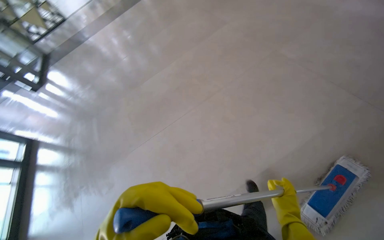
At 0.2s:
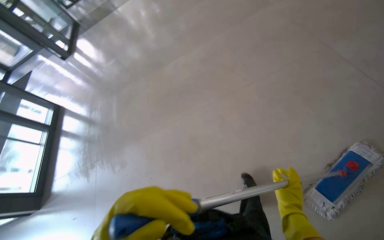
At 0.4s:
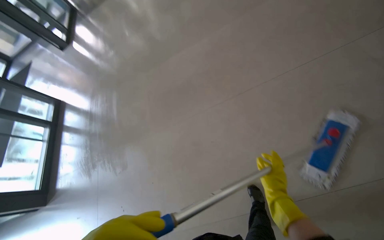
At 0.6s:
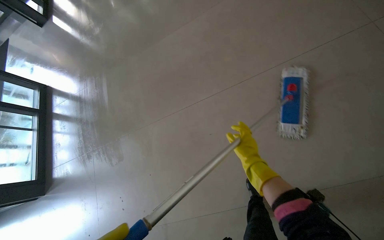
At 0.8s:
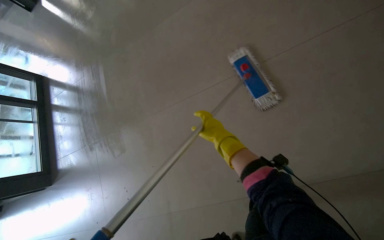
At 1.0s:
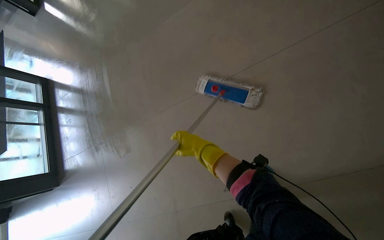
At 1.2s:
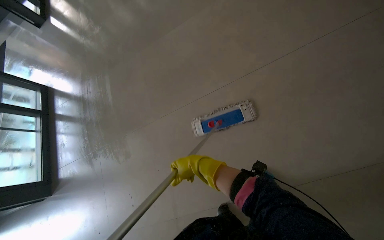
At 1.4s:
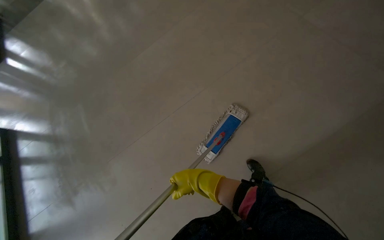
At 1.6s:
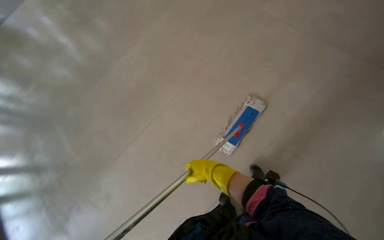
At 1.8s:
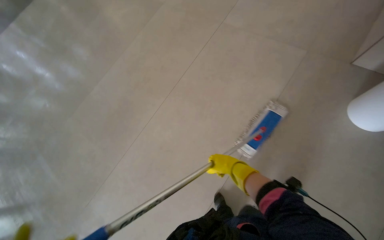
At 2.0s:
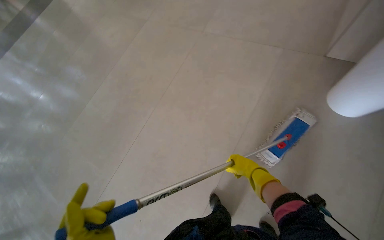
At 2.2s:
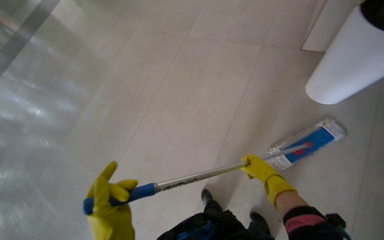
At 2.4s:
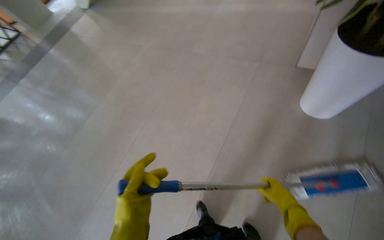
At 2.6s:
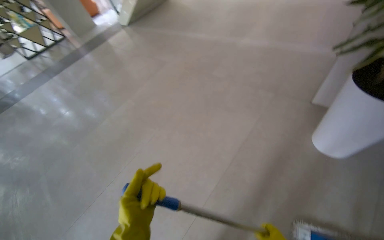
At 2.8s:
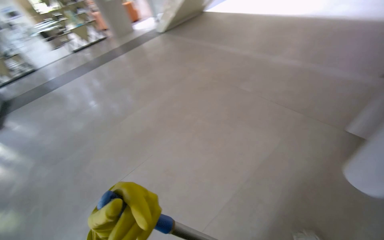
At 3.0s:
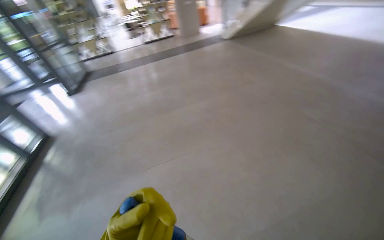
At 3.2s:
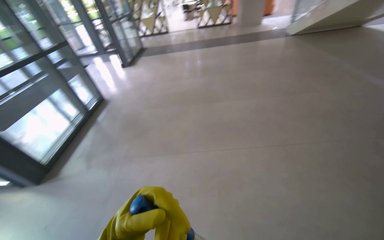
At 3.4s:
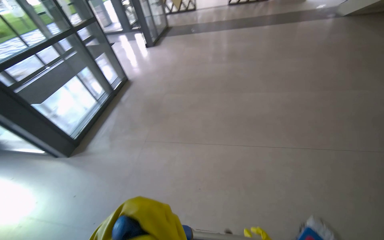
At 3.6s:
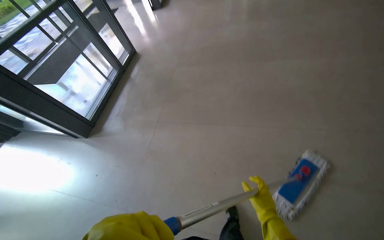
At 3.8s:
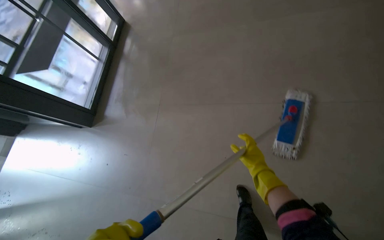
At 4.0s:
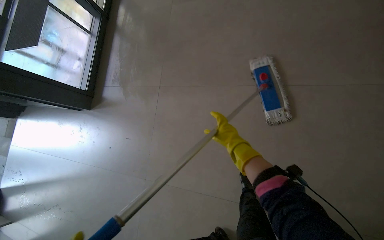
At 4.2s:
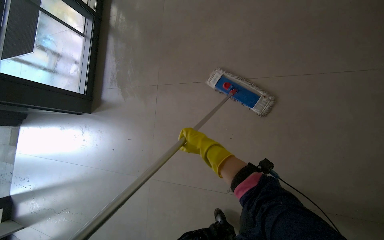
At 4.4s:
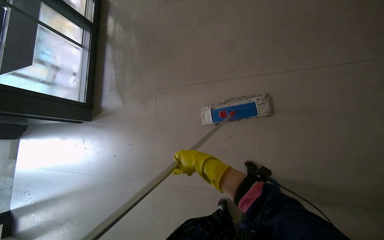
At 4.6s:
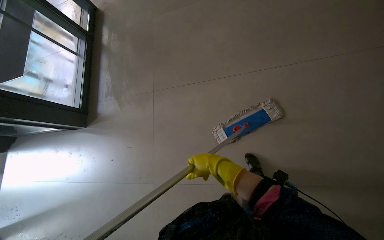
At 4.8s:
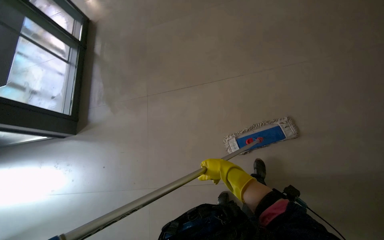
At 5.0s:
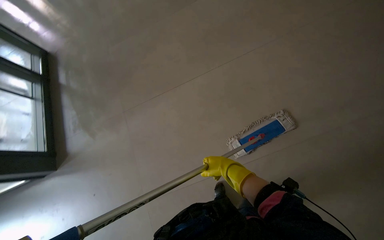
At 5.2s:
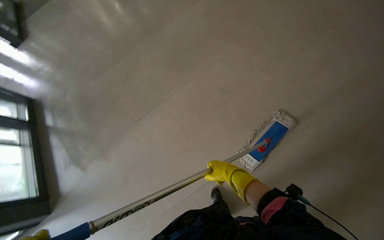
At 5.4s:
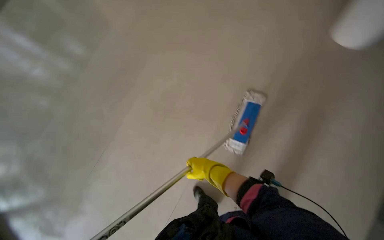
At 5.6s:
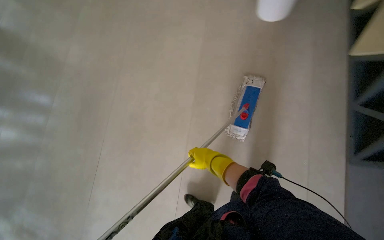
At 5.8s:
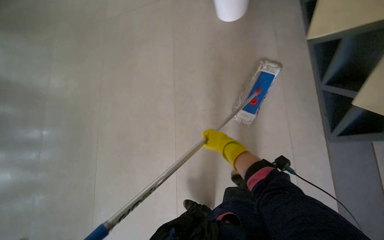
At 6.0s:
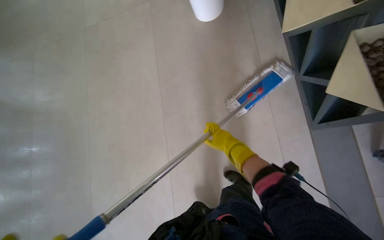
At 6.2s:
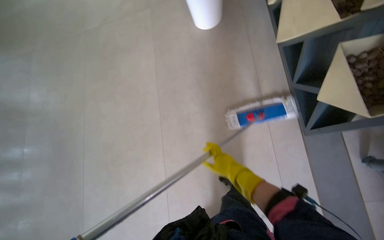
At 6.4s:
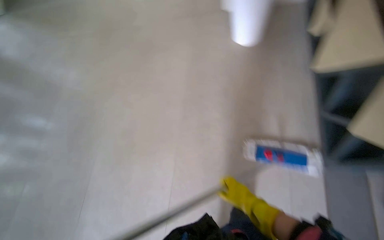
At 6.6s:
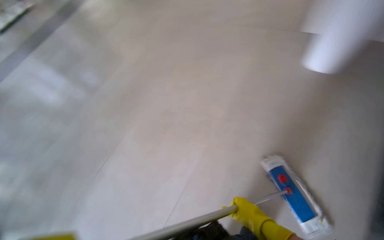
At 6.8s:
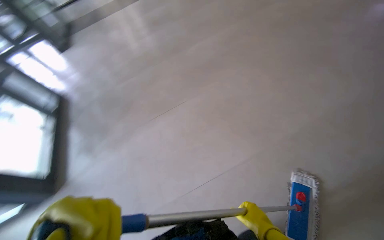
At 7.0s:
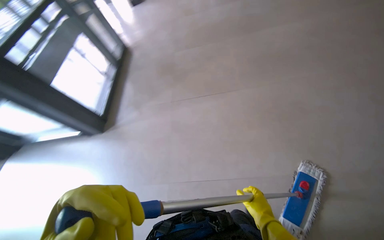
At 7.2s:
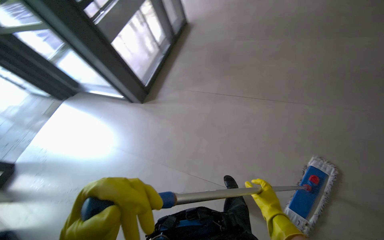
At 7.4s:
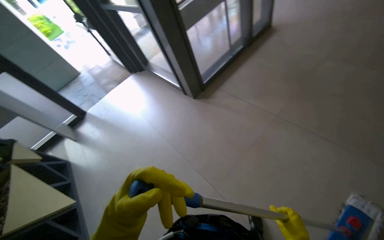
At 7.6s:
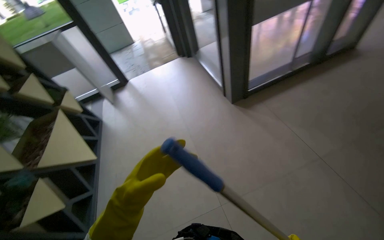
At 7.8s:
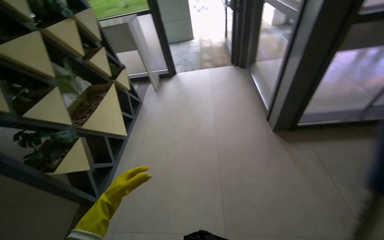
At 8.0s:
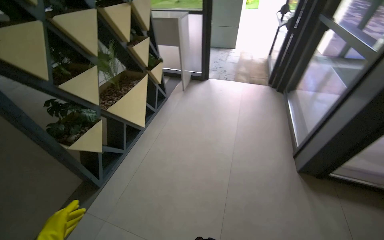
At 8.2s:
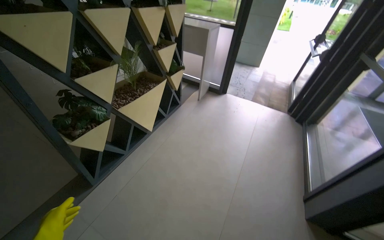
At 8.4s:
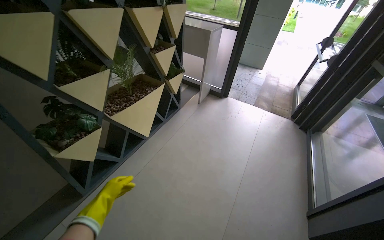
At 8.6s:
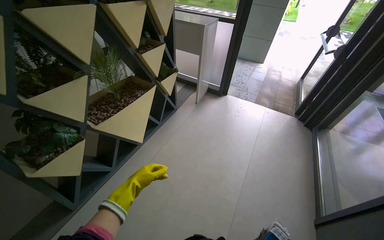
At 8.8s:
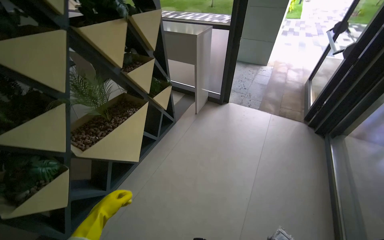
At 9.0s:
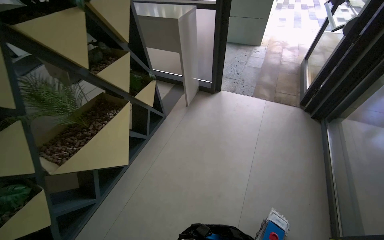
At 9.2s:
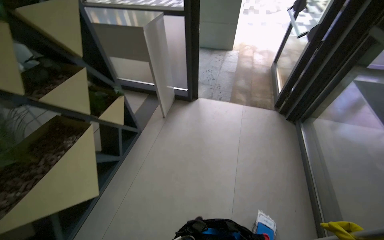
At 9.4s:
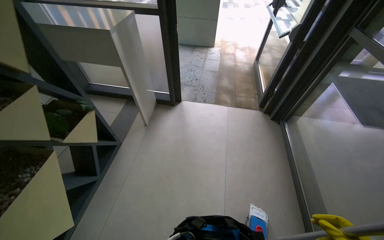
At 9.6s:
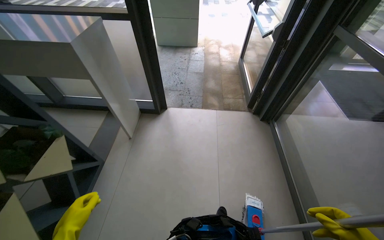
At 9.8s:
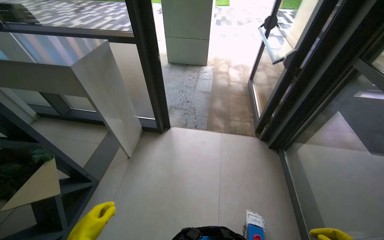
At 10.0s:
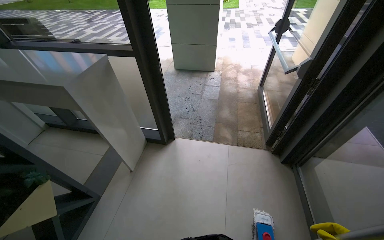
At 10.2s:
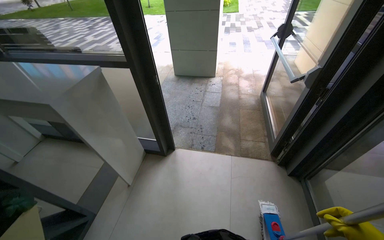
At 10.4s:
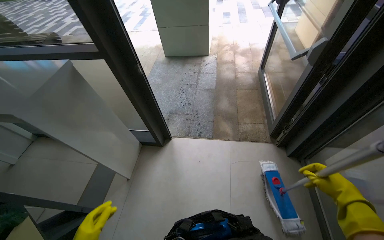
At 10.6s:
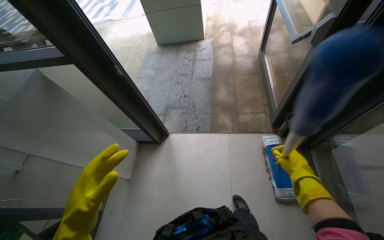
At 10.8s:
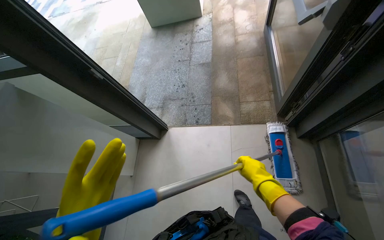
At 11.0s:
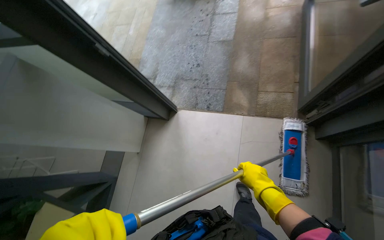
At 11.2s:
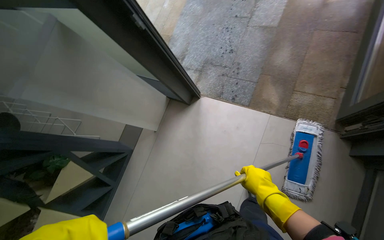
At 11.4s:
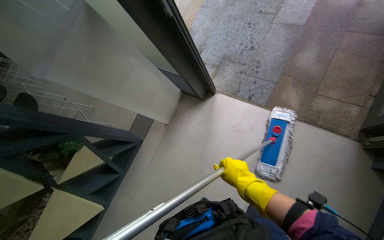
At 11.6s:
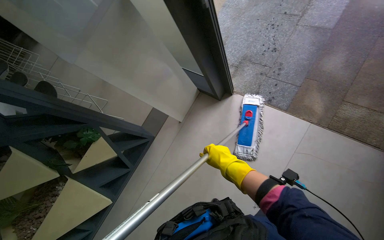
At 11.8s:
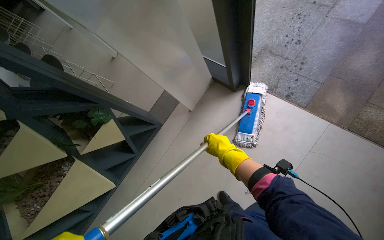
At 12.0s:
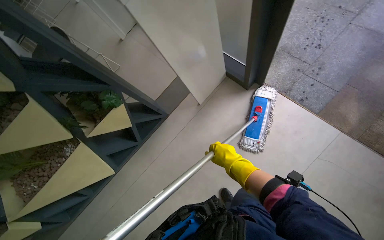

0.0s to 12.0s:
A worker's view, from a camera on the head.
Job: mopping floor.
The whole recording: Mopping entrance floor. The worker mops the floor in the building's entrance area, both inside and outside the doors.
3.0s to 4.4s: The head travels some 70 cm. The view pans to the left by approximately 25 degrees. The view tilts about 40 degrees downward.
4.4s to 6.0s: The scene rotates counterclockwise by approximately 35 degrees. The right hand goes roughly 30 cm farther from the camera and to the right.
6.0s to 7.6s: The wearer's head swings about 90 degrees to the left. The wearer looks roughly 15 degrees further downward.
7.6s to 9.0s: The head travels some 1 m. The wearer looks roughly 45 degrees further to the left.
9.0s to 10.4s: The wearer moves approximately 1 m.
10.4s to 12.0s: The wearer's head swings some 35 degrees to the left. The camera pitches downward, by roughly 35 degrees.

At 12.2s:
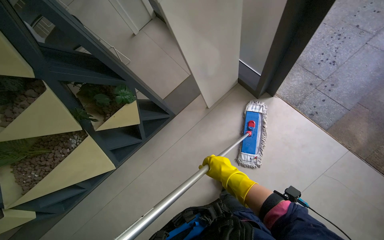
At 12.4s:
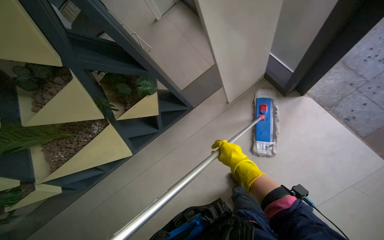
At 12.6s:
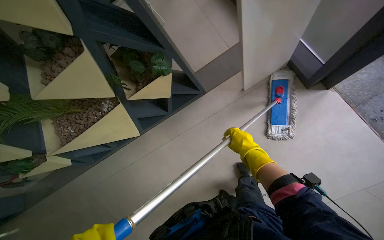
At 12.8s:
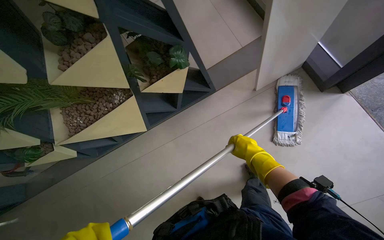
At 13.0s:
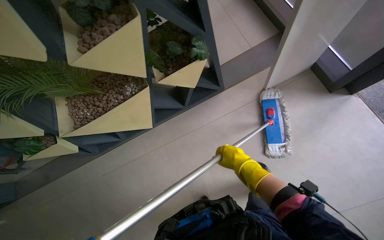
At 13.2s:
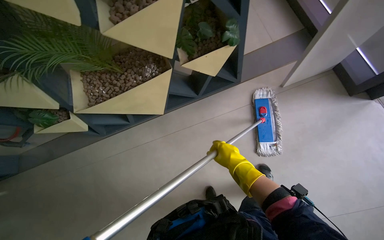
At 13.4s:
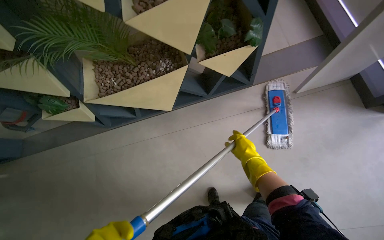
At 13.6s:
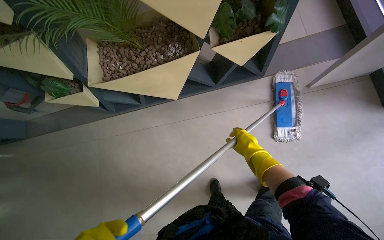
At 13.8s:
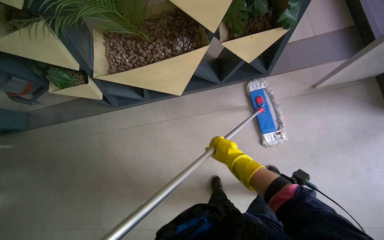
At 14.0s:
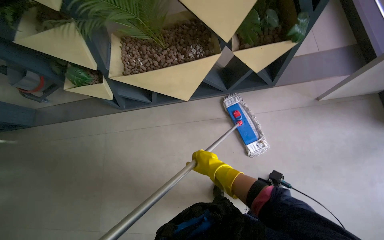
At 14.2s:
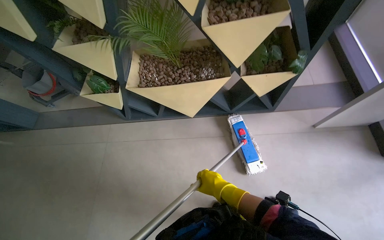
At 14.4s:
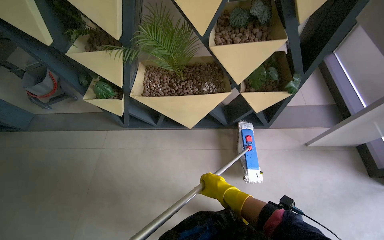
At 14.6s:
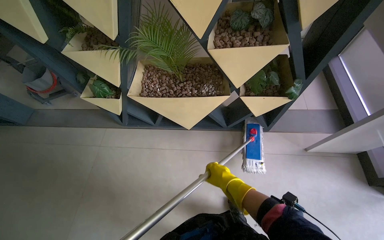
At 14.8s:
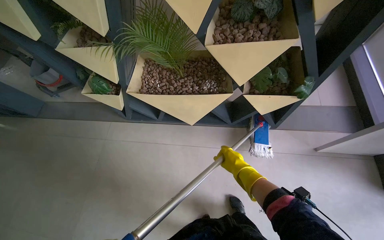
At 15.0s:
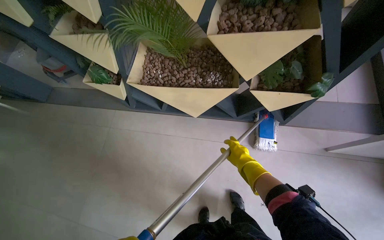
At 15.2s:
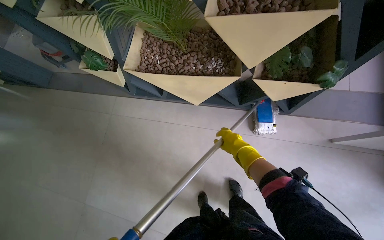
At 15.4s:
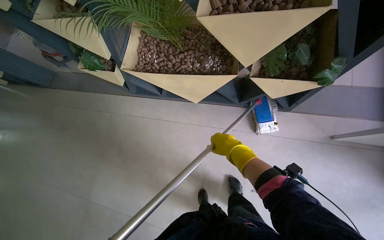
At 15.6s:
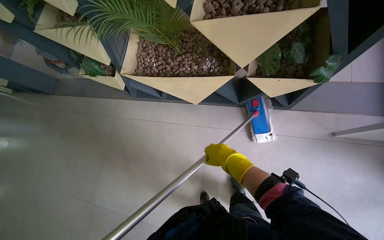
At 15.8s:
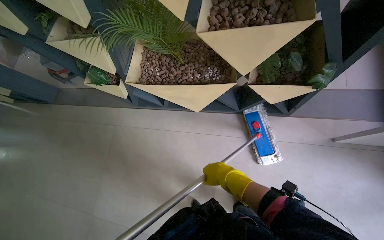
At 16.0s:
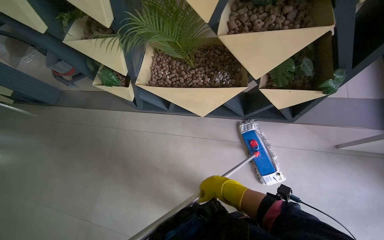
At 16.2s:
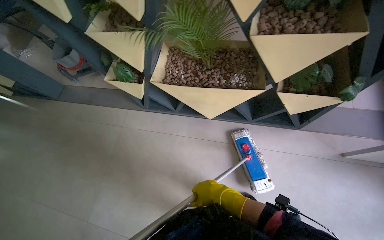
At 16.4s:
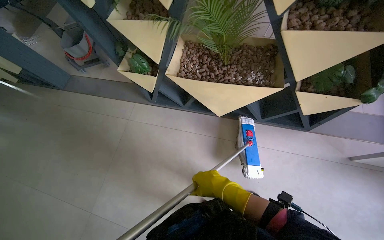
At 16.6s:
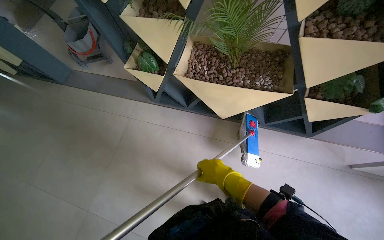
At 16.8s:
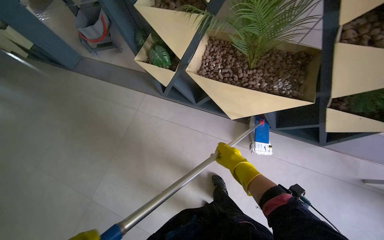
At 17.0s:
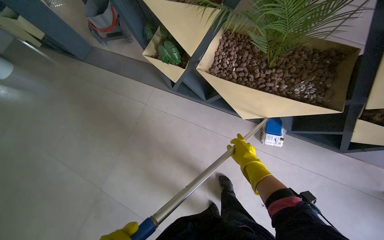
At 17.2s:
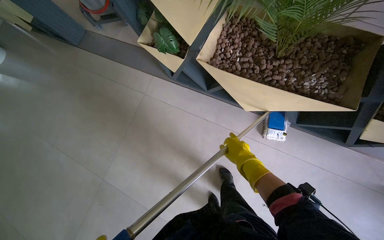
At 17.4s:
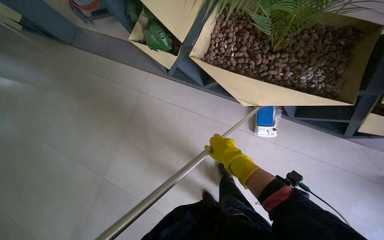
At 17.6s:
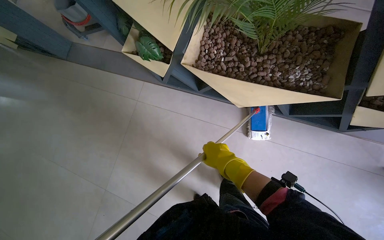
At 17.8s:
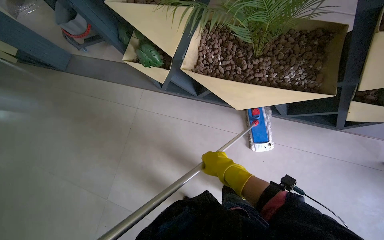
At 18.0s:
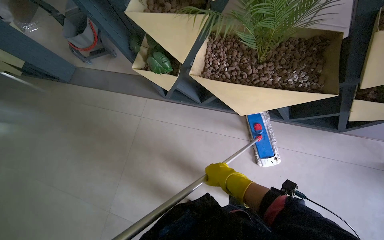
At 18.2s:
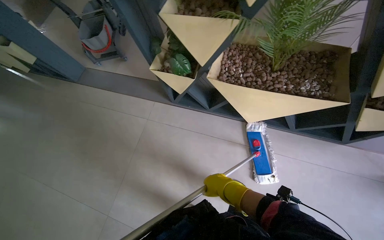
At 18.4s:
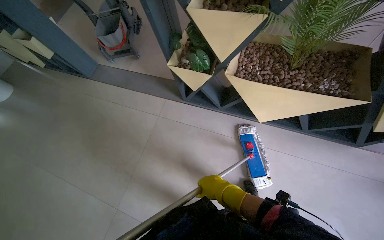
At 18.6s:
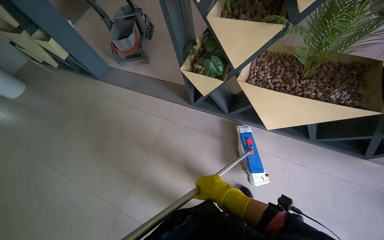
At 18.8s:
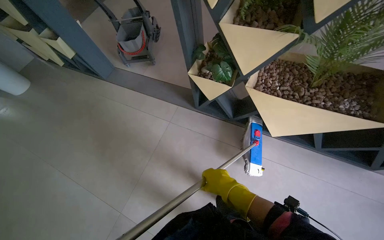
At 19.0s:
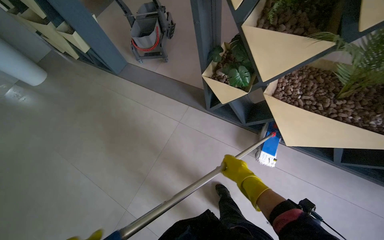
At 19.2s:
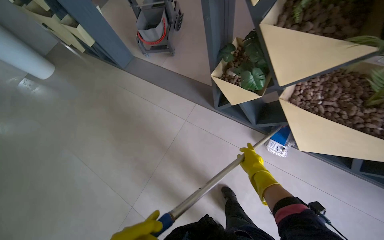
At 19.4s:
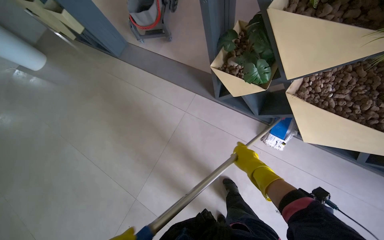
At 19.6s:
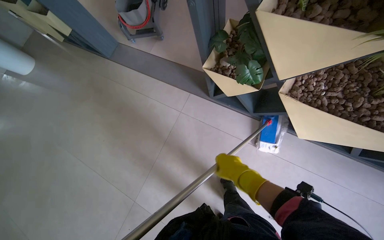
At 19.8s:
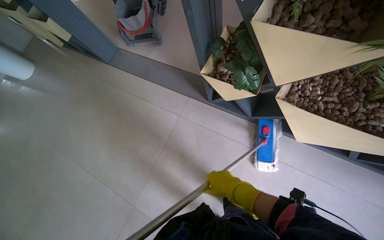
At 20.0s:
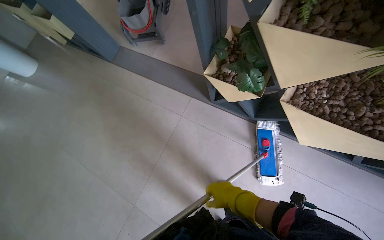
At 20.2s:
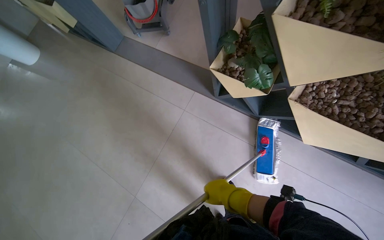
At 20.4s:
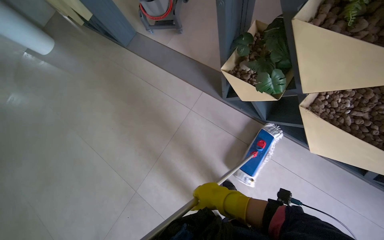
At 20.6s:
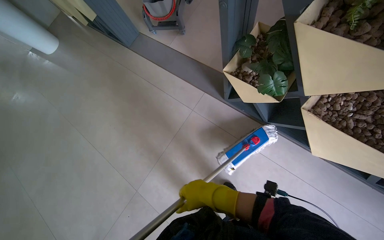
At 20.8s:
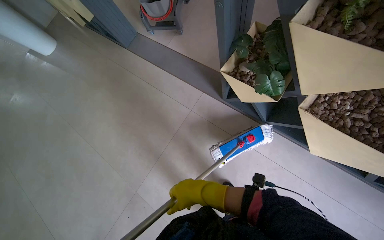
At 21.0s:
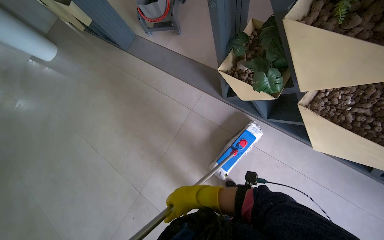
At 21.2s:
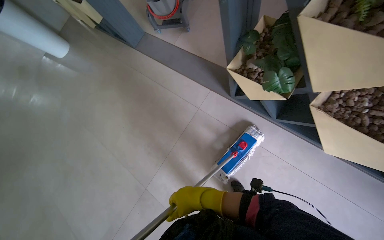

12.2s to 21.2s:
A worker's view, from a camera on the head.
Job: mopping floor.
The whole recording: Mopping entrance floor. The worker mops the floor in the building's entrance area, both inside and outside the doors.
12.2s to 13.8s: The camera travels to the left, some 60 cm. The wearer looks approximately 15 degrees further downward. The scene turns some 30 degrees clockwise in the picture.
13.8s to 15.2s: The right hand travels farther from the camera by roughly 10 cm.
15.2s to 16.6s: The right hand shifts approximately 35 cm to the left.
19.8s to 21.2s: The right hand goes approximately 10 cm to the left.
